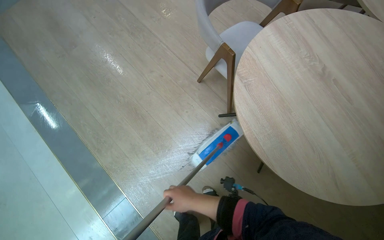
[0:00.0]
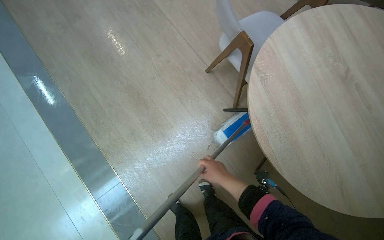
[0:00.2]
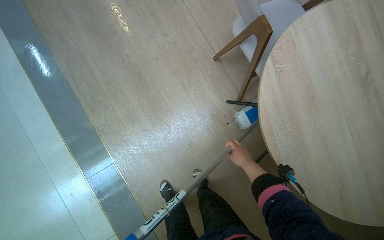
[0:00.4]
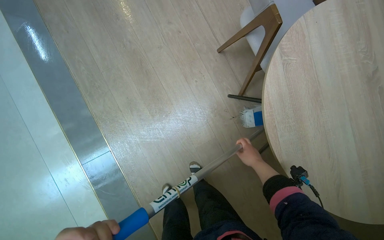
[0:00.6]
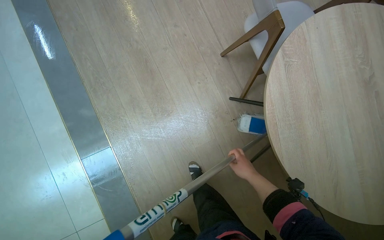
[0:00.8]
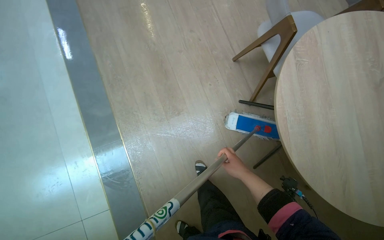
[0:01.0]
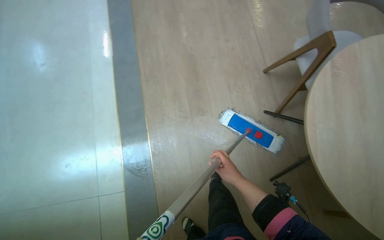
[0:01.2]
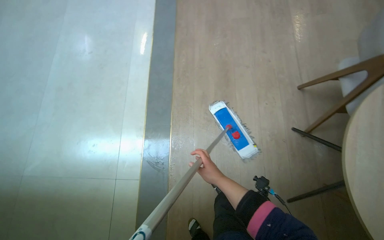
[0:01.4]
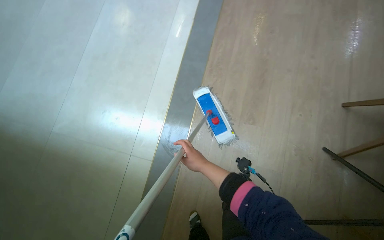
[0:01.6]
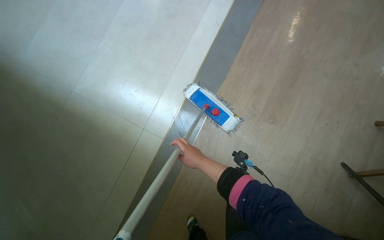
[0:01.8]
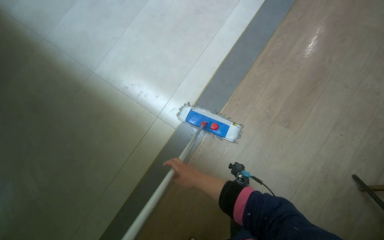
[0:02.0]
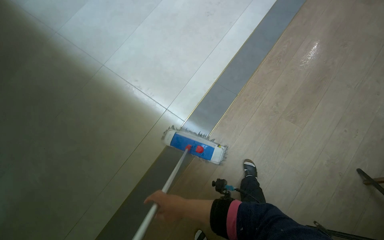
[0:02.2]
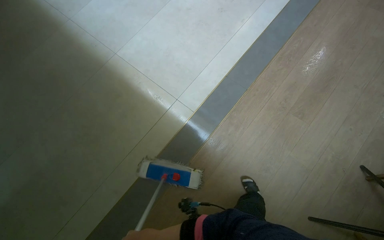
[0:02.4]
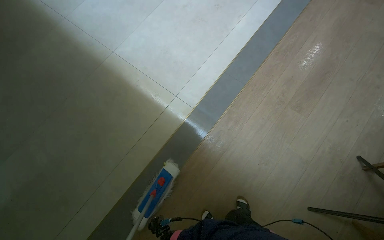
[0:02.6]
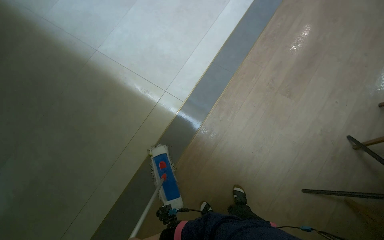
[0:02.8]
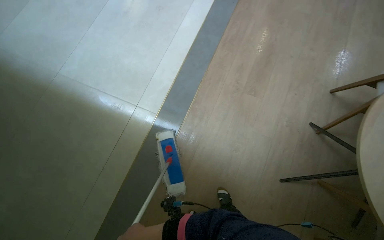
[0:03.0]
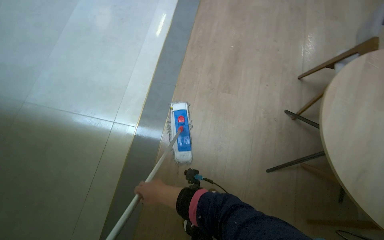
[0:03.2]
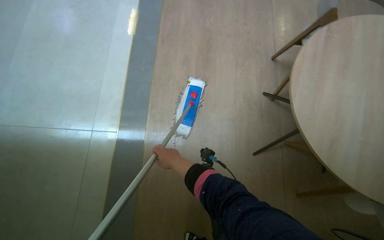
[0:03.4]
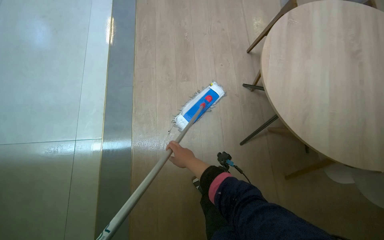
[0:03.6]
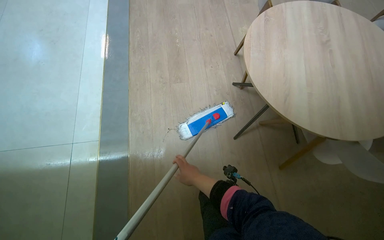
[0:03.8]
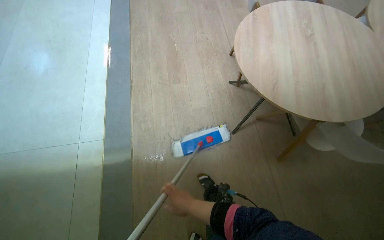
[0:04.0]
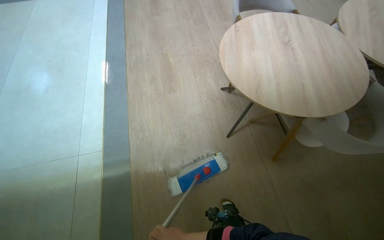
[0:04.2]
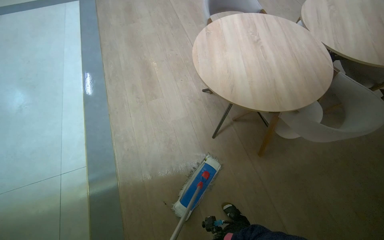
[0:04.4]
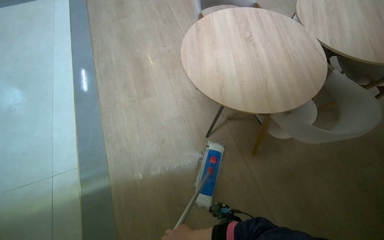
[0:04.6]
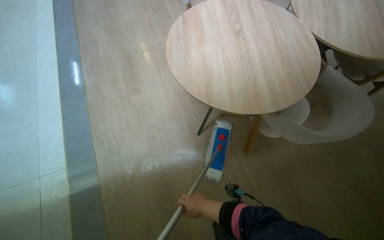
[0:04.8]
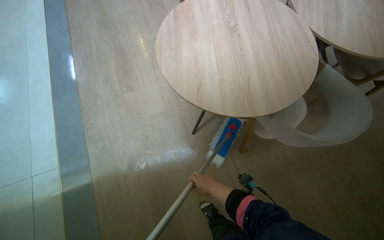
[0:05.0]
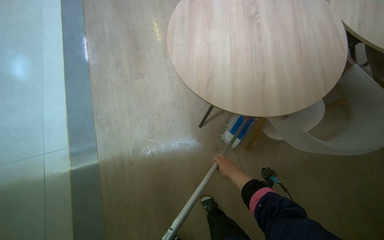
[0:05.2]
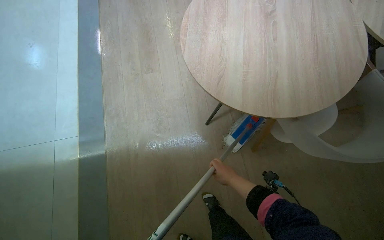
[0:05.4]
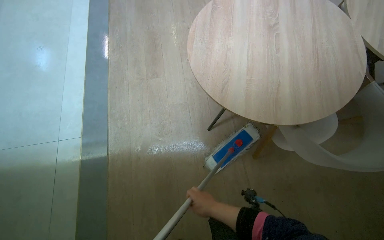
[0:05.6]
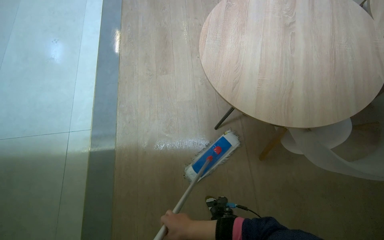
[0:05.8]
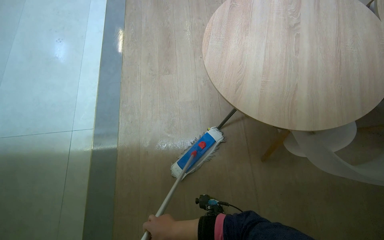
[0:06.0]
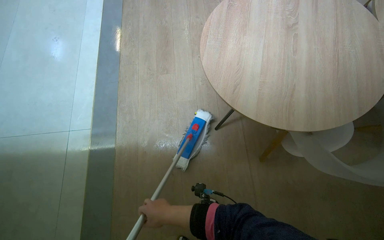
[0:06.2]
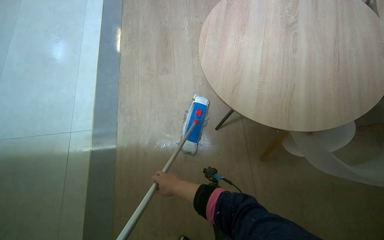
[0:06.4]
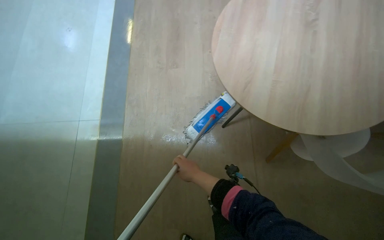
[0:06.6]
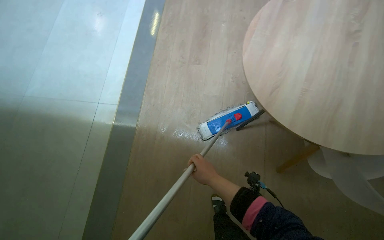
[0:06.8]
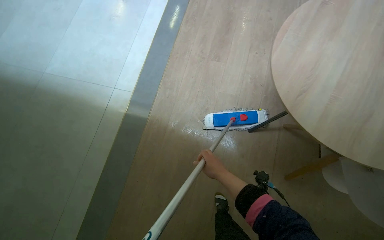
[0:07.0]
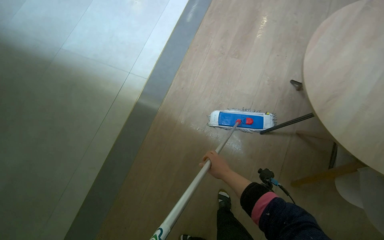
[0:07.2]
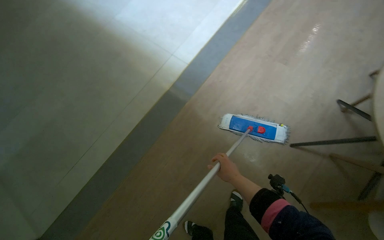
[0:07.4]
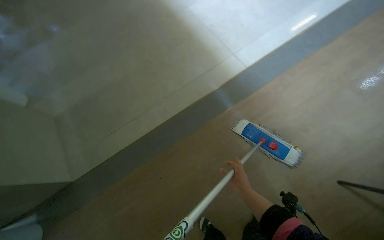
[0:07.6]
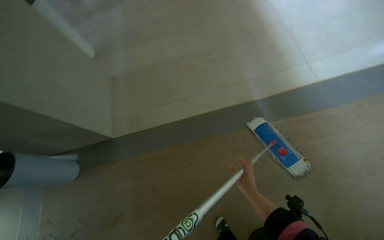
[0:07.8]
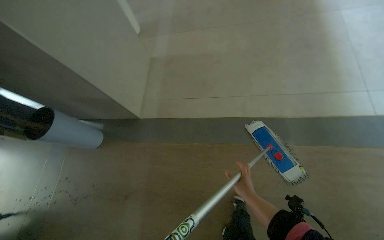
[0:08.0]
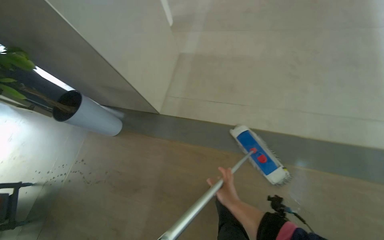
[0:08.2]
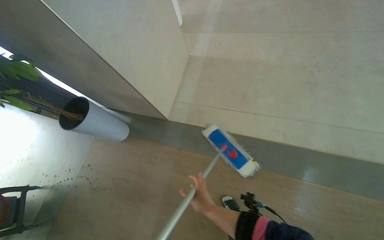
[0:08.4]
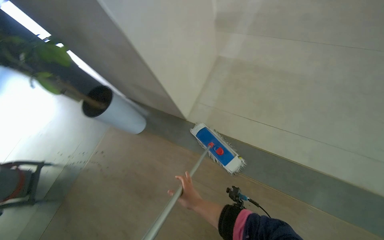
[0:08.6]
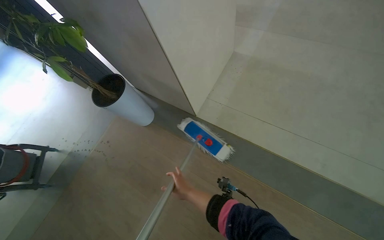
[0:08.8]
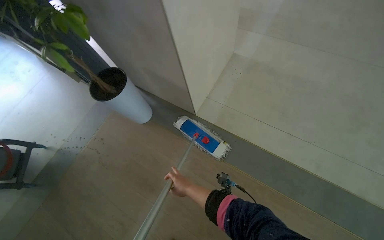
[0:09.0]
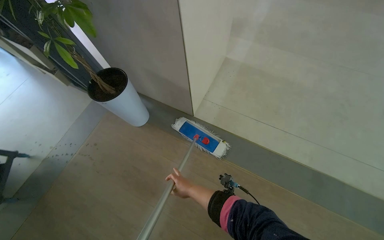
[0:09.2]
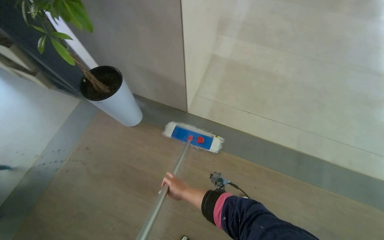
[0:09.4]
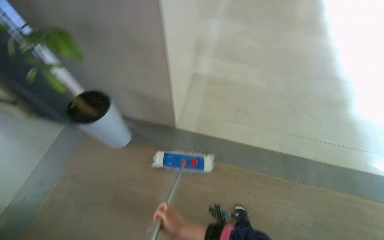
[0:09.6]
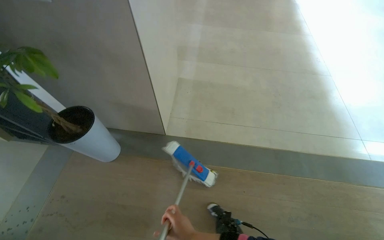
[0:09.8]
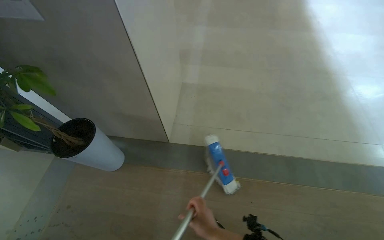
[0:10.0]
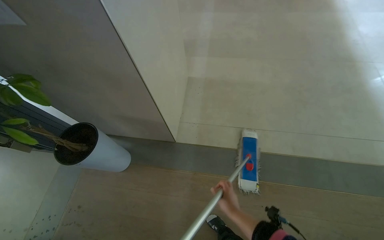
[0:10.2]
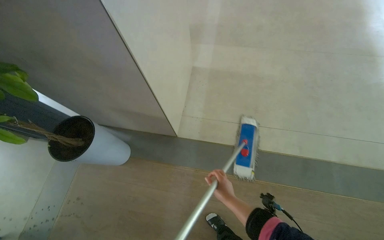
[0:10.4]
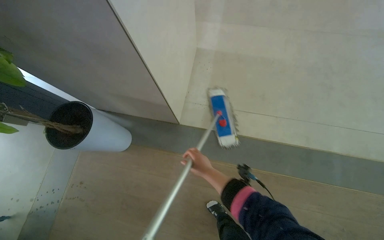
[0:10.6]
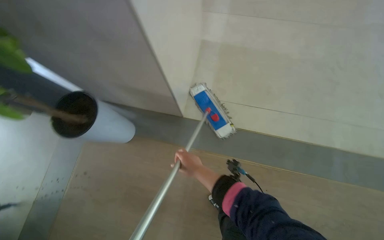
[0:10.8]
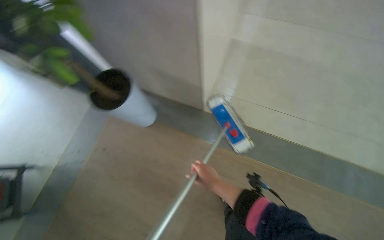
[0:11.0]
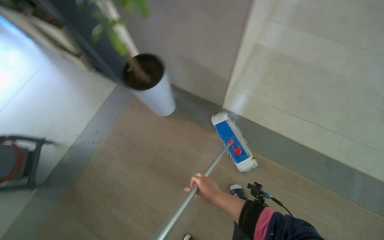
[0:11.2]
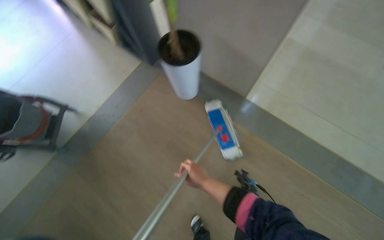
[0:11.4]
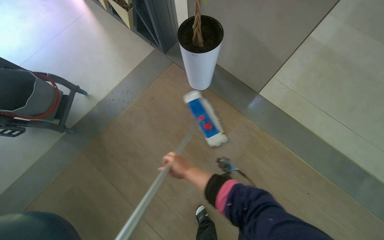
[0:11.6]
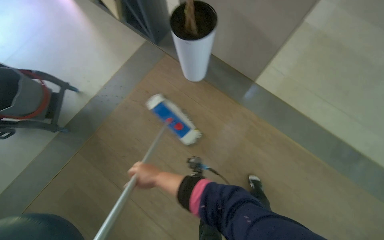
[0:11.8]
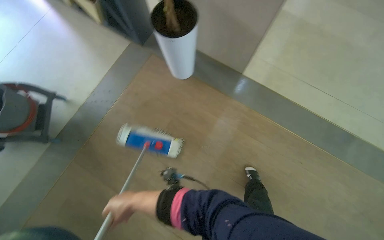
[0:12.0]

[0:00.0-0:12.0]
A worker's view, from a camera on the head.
Job: mopping floor.
The whole recording: Mopping common area floor. The worker mops the floor in the common area, moving around tables and chairs.
0:00.0 to 0:01.6: The head rotates approximately 60 degrees to the left.
0:03.0 to 0:04.4: The wearer moves some 50 cm. The head rotates some 45 degrees to the right. The view tips upward by some 15 degrees.
0:06.0 to 0:07.6: The head turns to the left by some 45 degrees.
0:07.6 to 0:09.0: The camera is carried to the left, approximately 40 cm. Everything in view rotates roughly 30 degrees clockwise.
0:09.0 to 0:10.4: The wearer's head swings roughly 20 degrees to the right.
0:10.4 to 0:12.0: The view tilts some 20 degrees downward. The right hand heads to the left, covering approximately 35 cm.

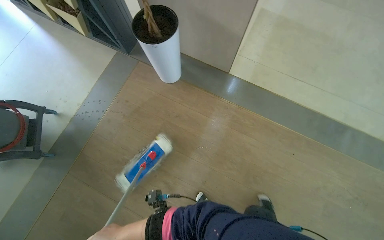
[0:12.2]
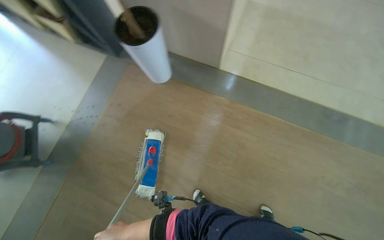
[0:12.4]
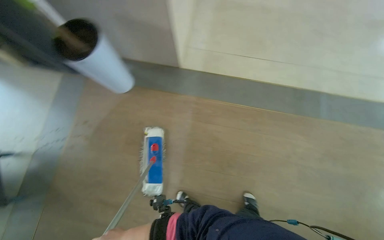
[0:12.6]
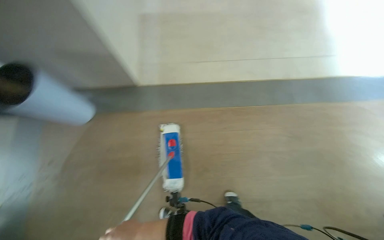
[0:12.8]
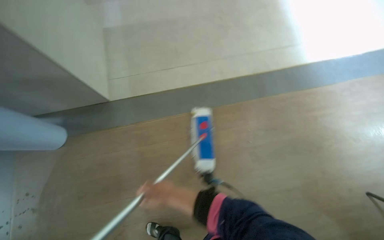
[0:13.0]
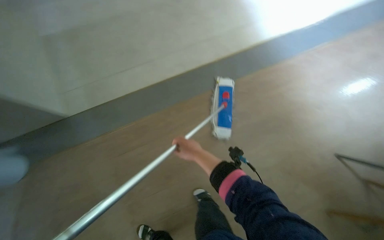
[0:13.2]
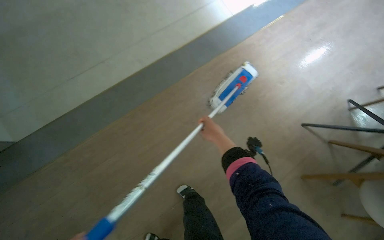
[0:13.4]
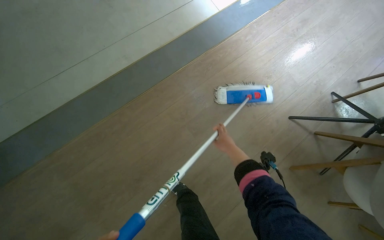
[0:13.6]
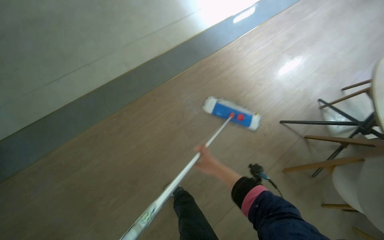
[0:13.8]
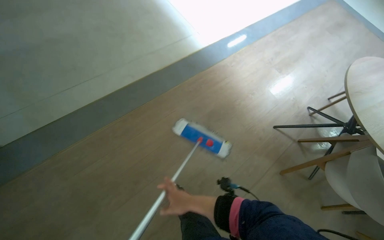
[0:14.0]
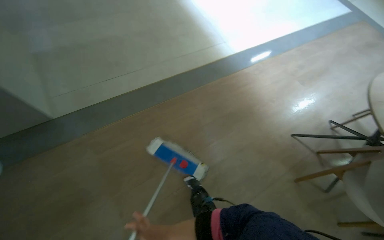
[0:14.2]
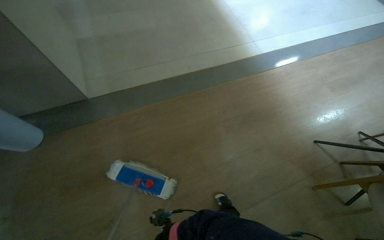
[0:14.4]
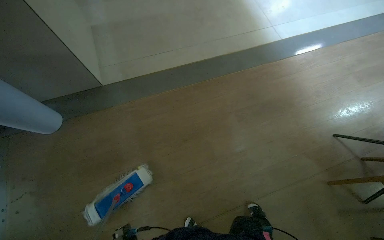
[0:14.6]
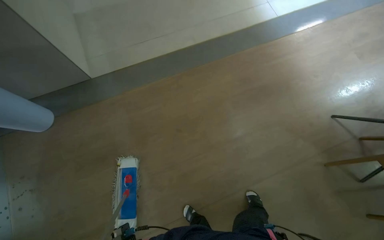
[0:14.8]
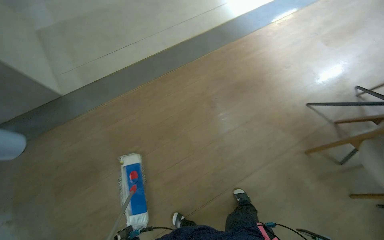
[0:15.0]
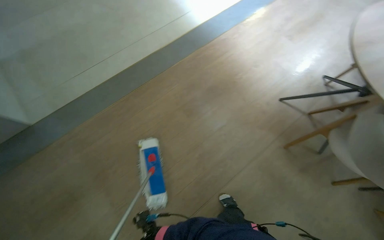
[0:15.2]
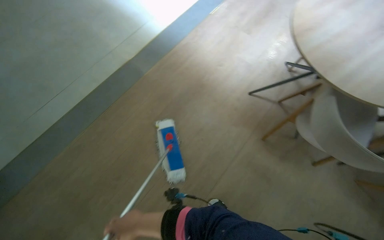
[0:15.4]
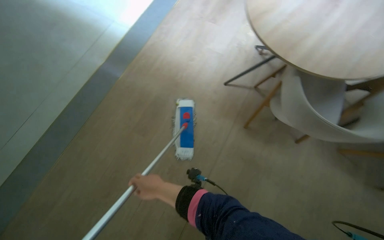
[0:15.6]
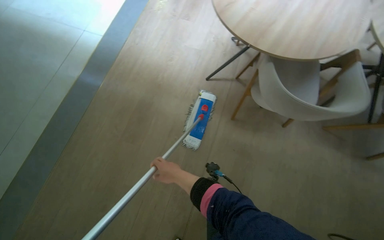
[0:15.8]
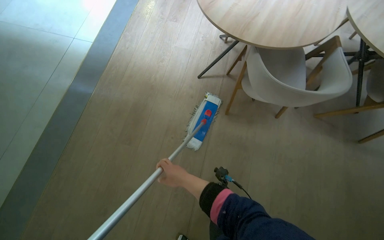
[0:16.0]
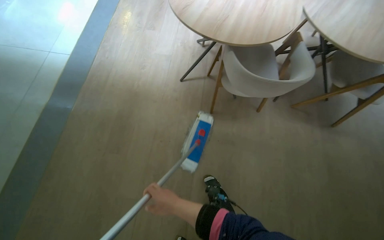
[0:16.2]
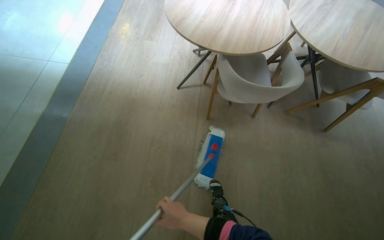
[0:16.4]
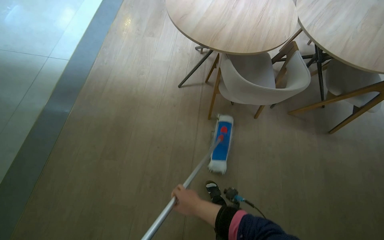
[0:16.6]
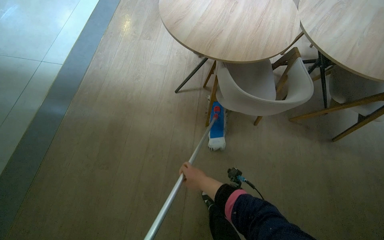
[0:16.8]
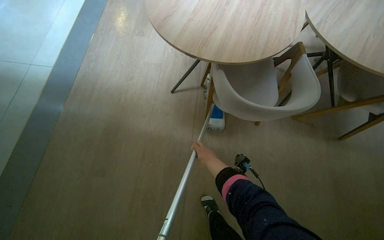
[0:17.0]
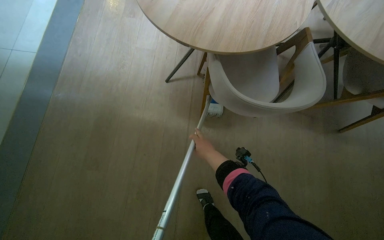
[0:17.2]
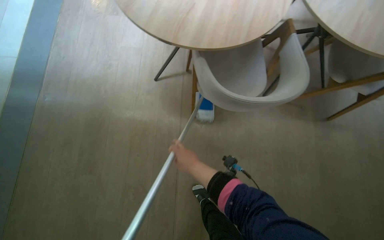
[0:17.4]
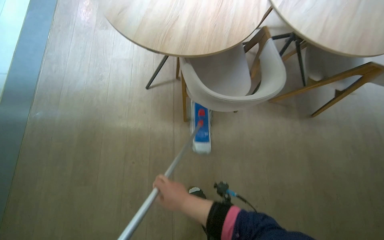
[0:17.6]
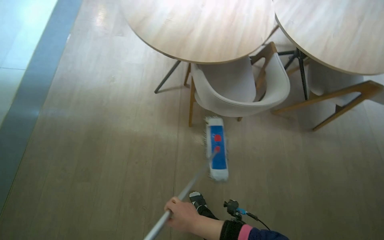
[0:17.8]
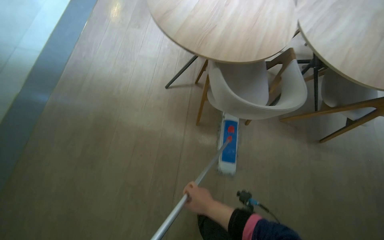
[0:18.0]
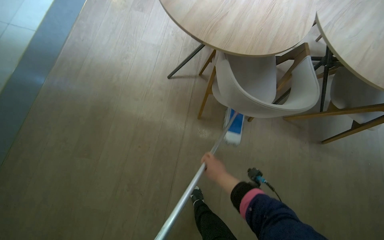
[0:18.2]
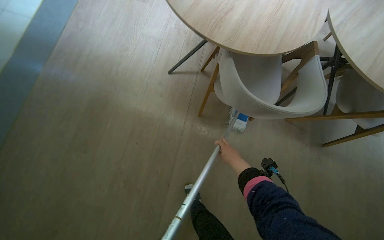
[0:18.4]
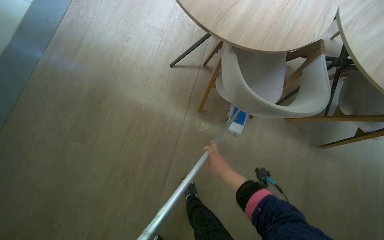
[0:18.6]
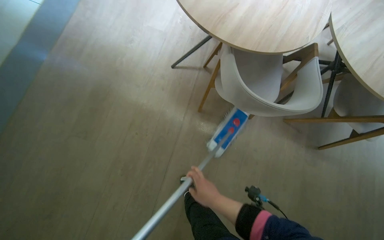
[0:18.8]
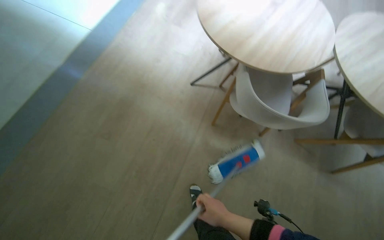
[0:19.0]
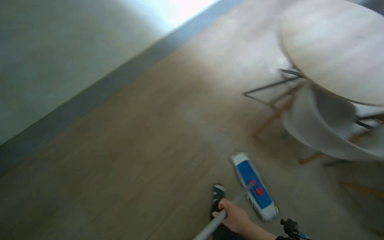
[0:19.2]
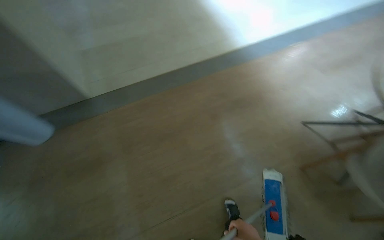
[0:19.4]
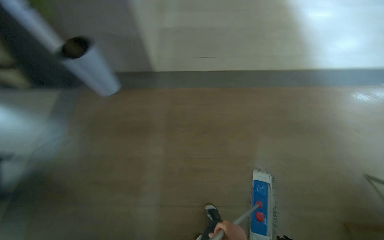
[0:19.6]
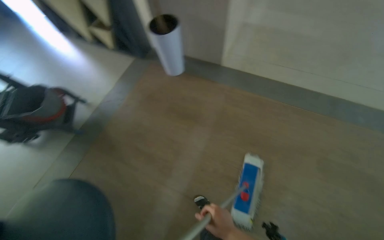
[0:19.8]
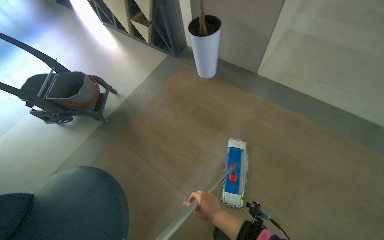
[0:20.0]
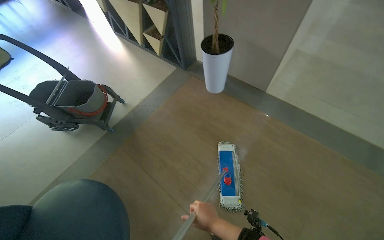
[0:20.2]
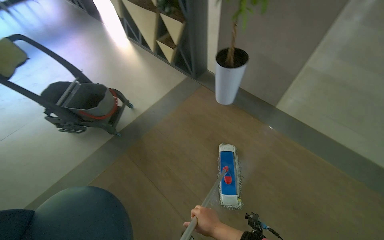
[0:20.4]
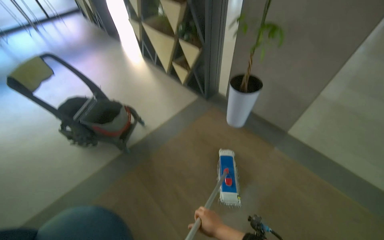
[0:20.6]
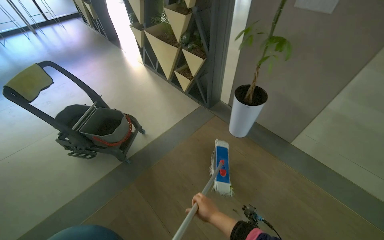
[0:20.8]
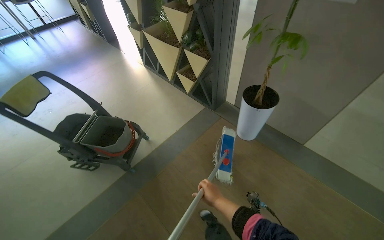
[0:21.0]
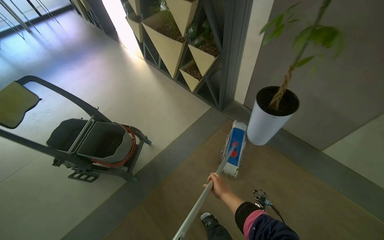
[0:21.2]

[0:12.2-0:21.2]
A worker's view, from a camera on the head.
Job: mopping floor.
The whole recording: Mopping common area floor. The worker mops the floor in the common area, moving around tables and chairs.
0:12.2 to 0:13.8: The camera travels some 70 cm. The wearer's head swings approximately 45 degrees to the right.
0:15.2 to 0:16.6: The head rotates roughly 45 degrees to the right.
0:16.6 to 0:18.2: The right hand goes up and down the picture, roughly 20 cm each way, reversing 2 times.
0:18.2 to 0:19.8: The wearer moves some 50 cm. The wearer looks approximately 70 degrees further to the left.
